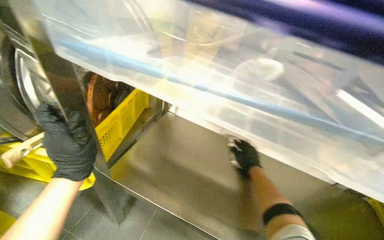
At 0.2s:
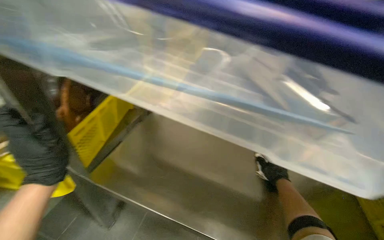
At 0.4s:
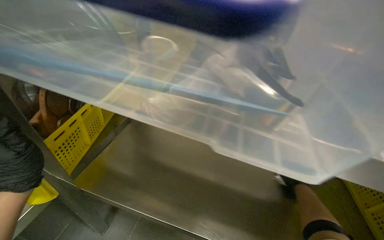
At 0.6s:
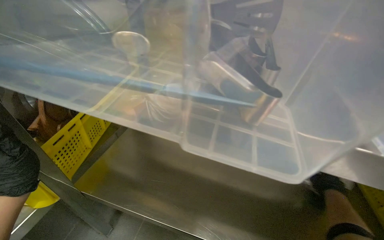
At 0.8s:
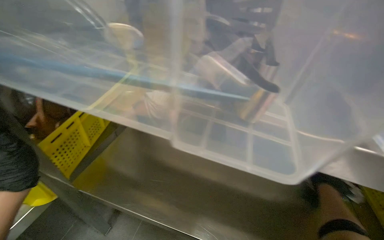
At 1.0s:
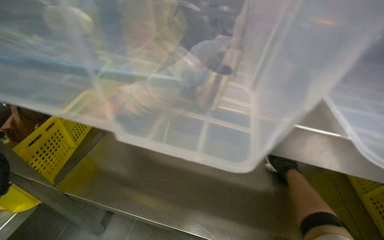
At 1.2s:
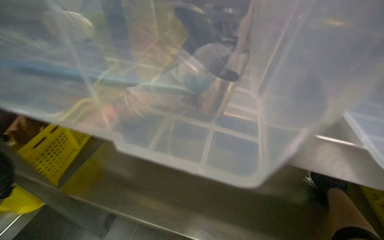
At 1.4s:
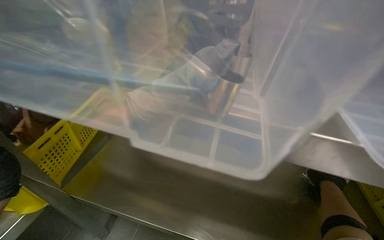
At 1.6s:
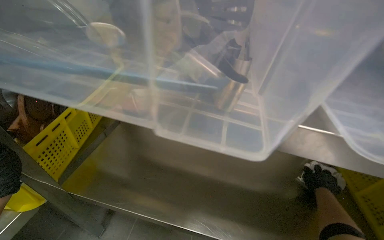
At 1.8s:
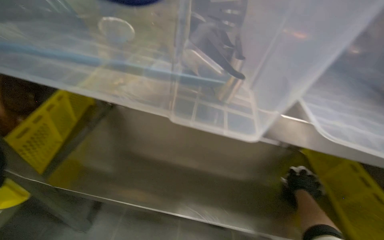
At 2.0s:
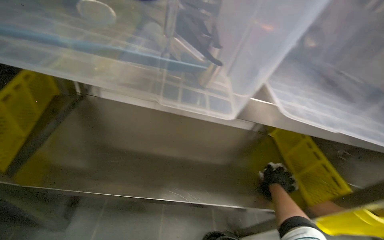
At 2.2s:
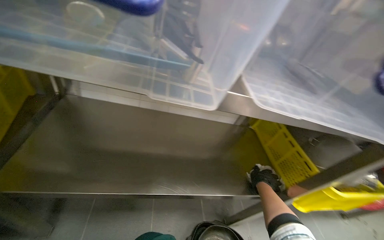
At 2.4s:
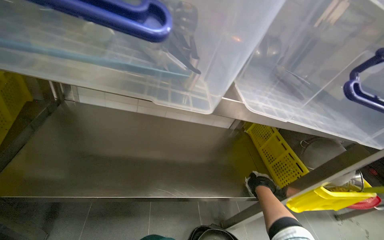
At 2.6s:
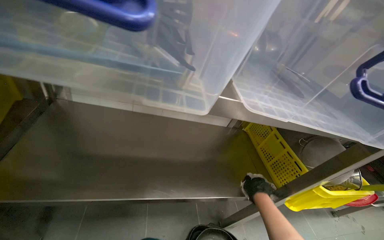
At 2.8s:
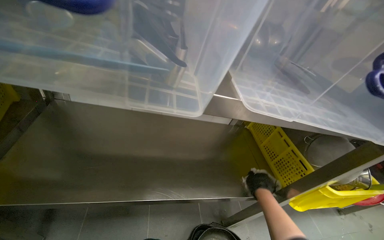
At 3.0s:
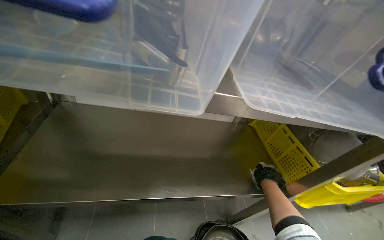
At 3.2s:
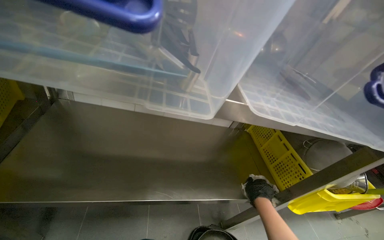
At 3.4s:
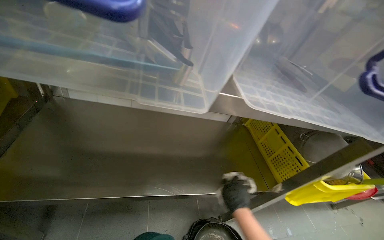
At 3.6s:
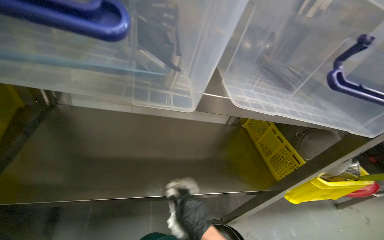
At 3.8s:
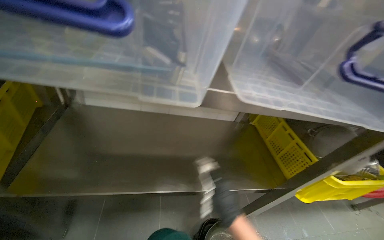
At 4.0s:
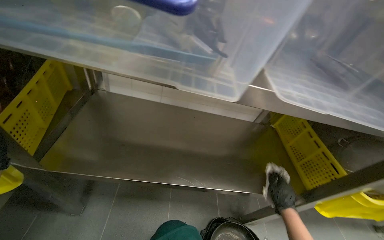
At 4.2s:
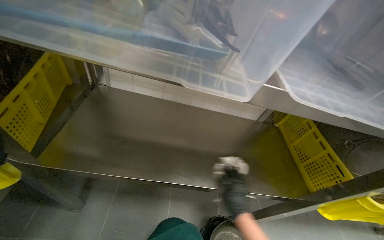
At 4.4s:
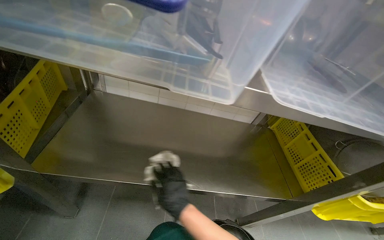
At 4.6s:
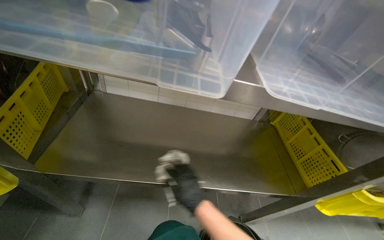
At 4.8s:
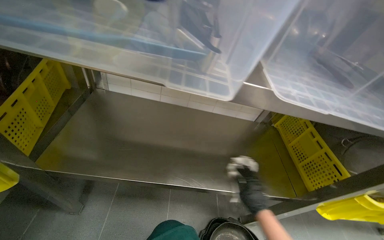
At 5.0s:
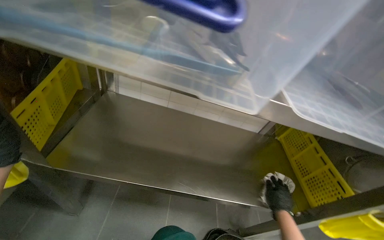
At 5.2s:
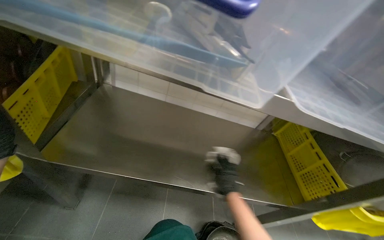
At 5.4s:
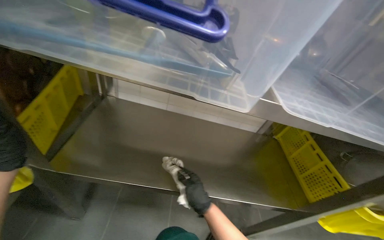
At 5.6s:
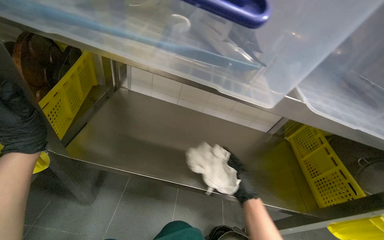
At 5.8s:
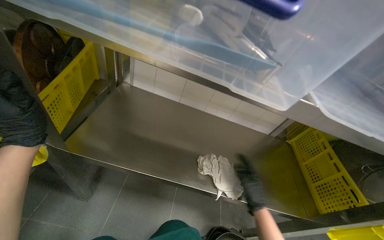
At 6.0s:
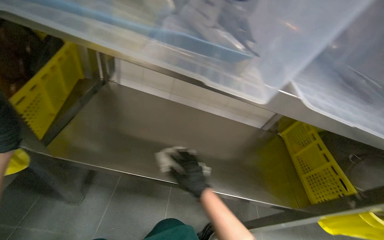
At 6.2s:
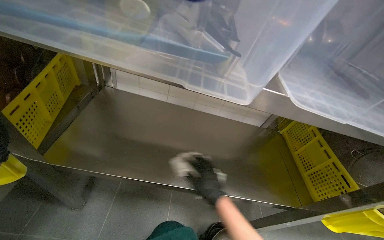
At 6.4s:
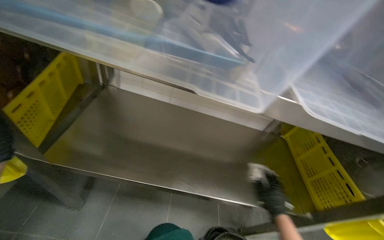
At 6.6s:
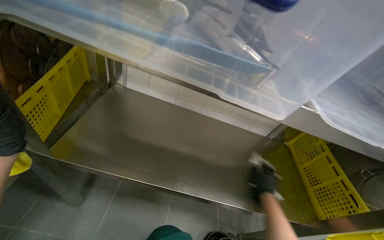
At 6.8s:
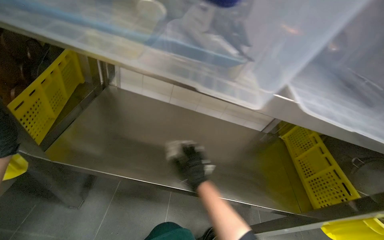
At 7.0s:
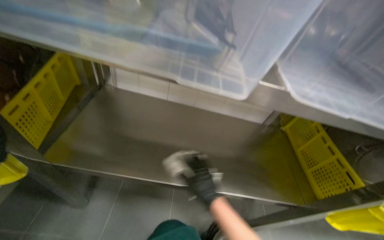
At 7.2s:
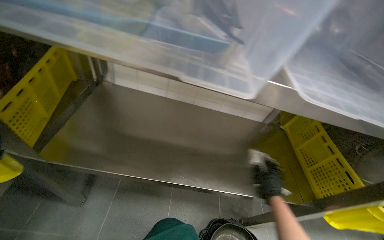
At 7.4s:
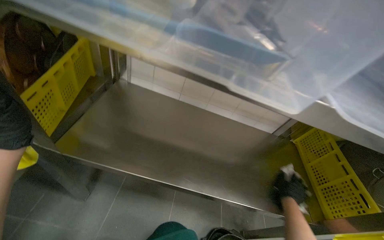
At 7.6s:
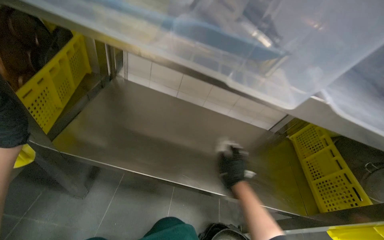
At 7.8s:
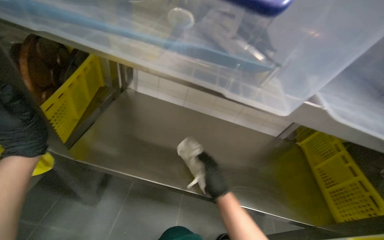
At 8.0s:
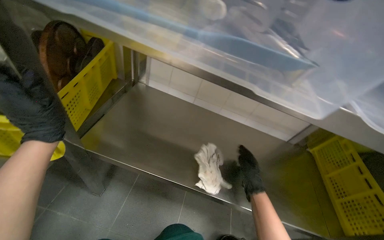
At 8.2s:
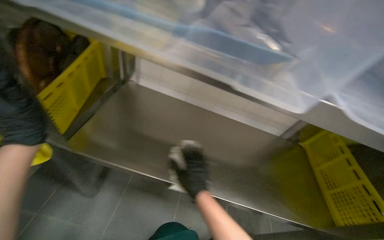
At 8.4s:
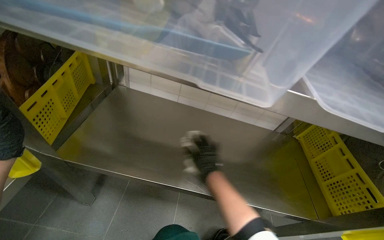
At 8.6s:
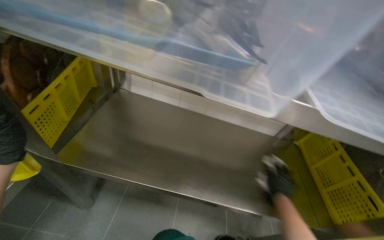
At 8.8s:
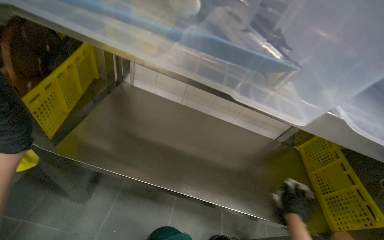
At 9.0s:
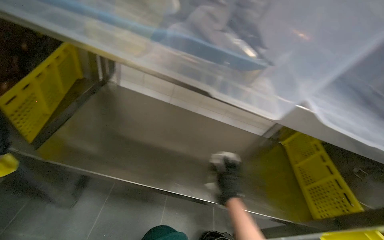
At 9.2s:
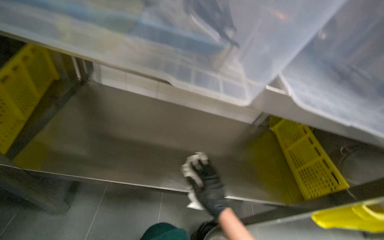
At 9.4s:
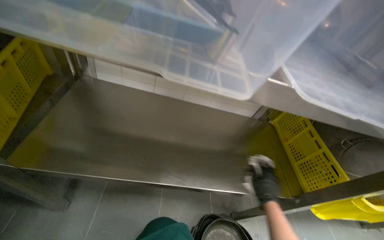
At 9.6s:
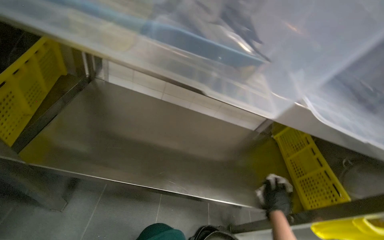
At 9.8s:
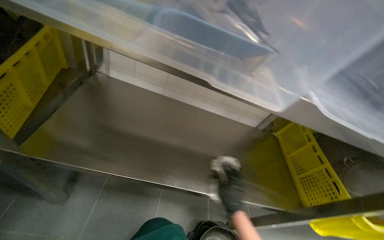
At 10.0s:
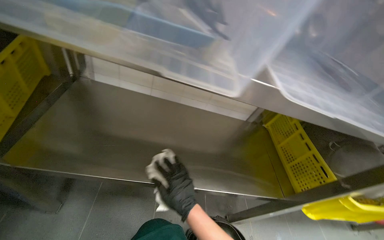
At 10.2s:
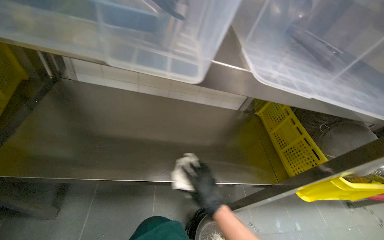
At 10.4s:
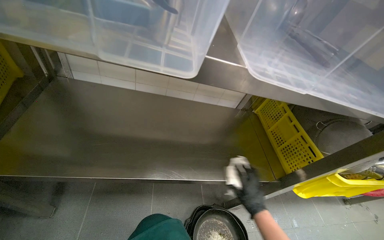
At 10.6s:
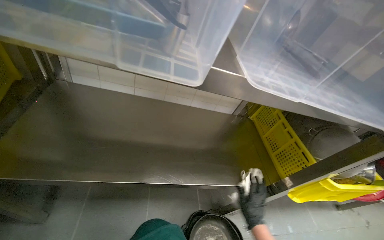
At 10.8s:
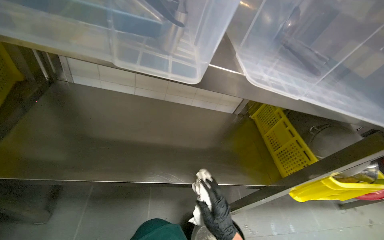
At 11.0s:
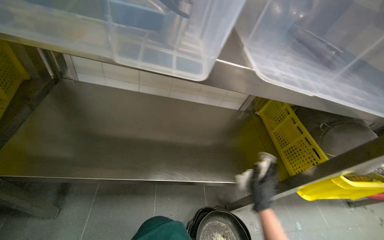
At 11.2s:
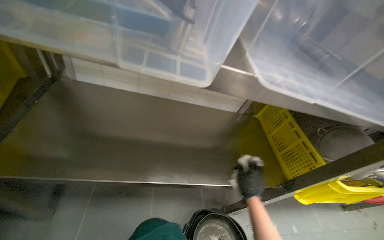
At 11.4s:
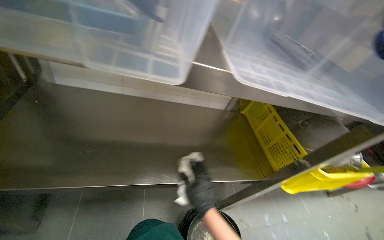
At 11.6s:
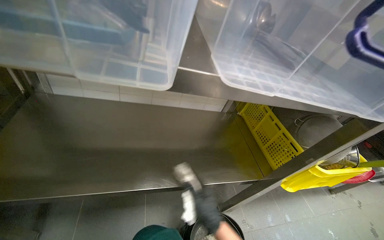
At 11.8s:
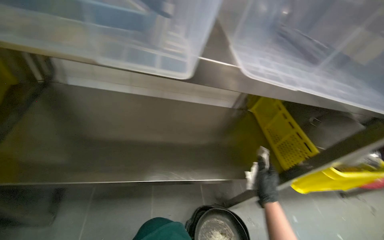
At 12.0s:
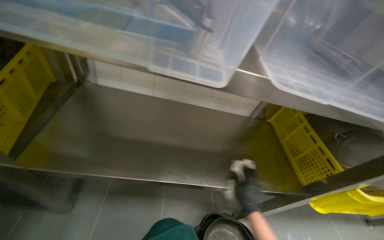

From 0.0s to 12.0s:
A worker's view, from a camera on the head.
Job: wiping surfaces.
The whole recording: Cleaning metal shelves. The worker removes items from a metal shelf and wipes the surface clean.
From 0.0s to 1.6s: The right hand travels to the right by about 35 cm.
From 3.0s to 4.4s: The right hand swings left and right, approximately 30 cm each way, with 2 reversals.
From 4.4s to 6.0s: The right hand moves left and right over approximately 30 cm, changing direction 3 times.
From 6.0s to 7.6s: The right hand moves left and right over about 30 cm, changing direction 3 times.
From 7.6s to 9.0s: The right hand swings left and right, roughly 30 cm each way, with 2 reversals.
From 9.0s to 10.4s: The right hand moves left and right over about 30 cm, changing direction 2 times.
From 10.4s to 12.0s: The right hand goes left and right, some 20 cm each way, reversing 4 times.

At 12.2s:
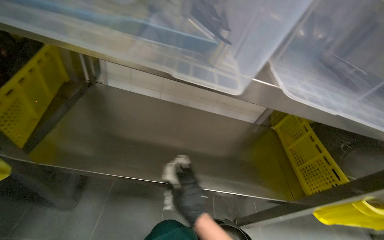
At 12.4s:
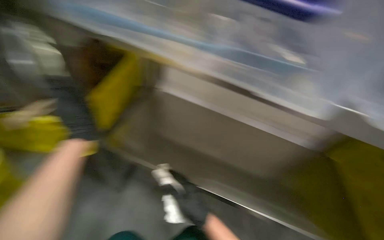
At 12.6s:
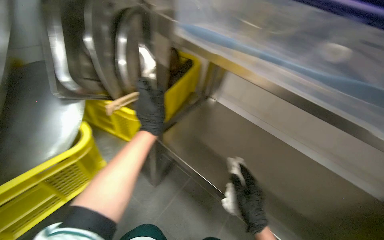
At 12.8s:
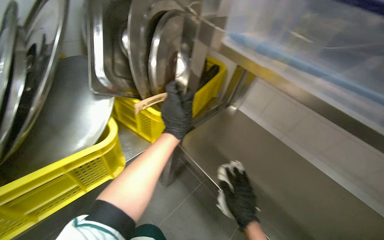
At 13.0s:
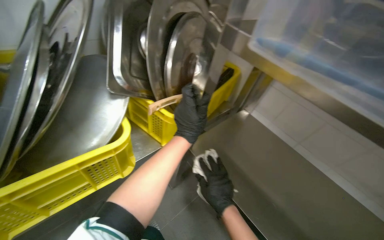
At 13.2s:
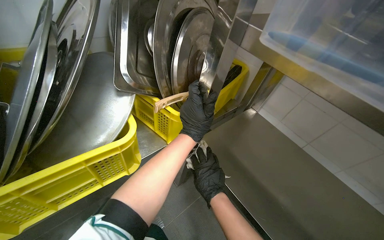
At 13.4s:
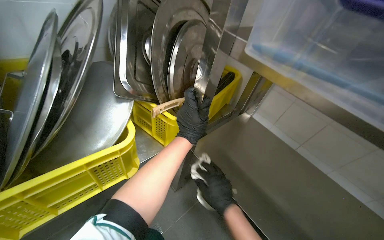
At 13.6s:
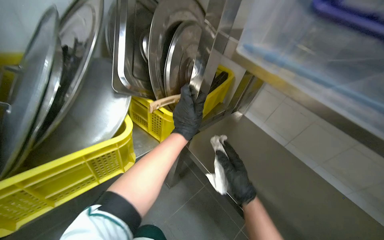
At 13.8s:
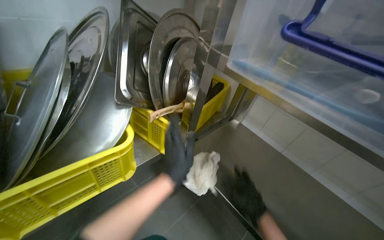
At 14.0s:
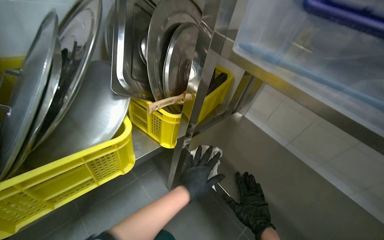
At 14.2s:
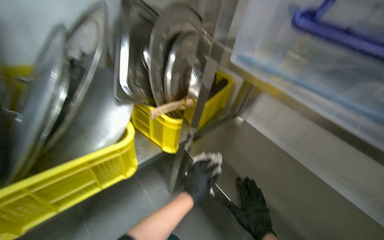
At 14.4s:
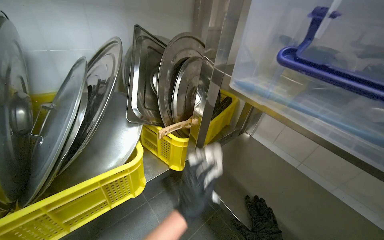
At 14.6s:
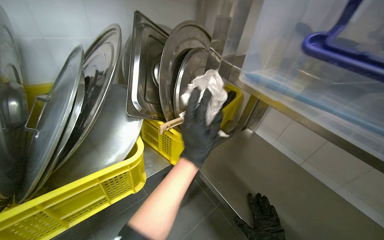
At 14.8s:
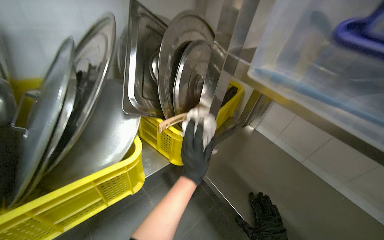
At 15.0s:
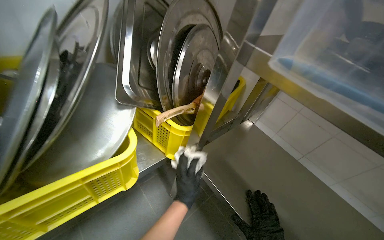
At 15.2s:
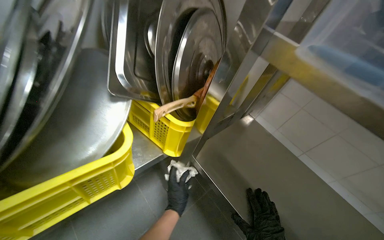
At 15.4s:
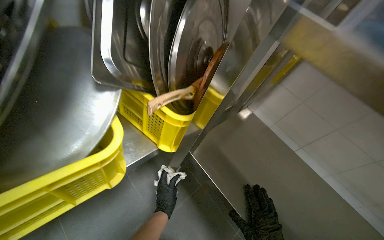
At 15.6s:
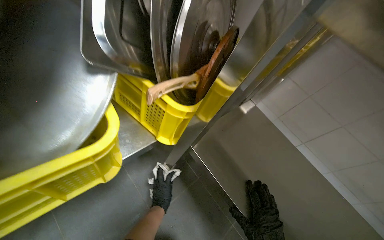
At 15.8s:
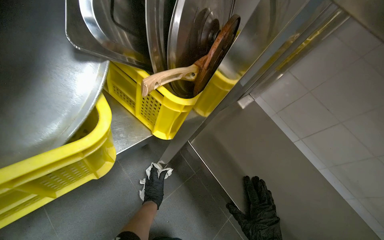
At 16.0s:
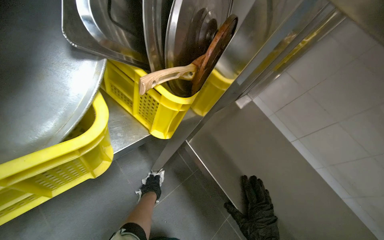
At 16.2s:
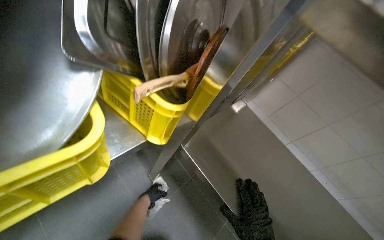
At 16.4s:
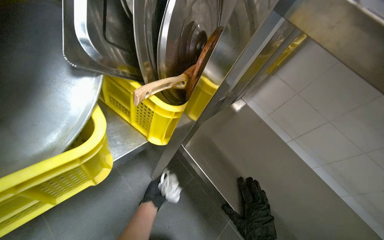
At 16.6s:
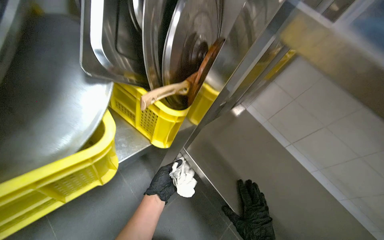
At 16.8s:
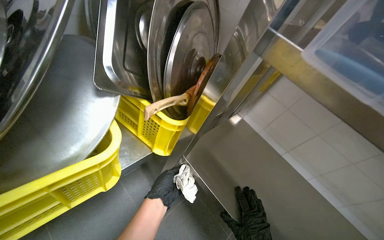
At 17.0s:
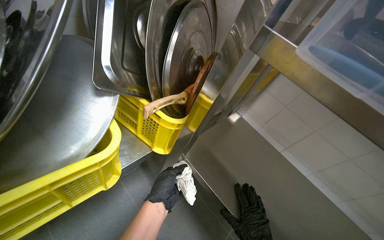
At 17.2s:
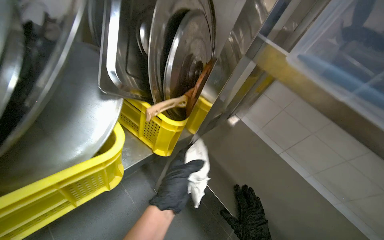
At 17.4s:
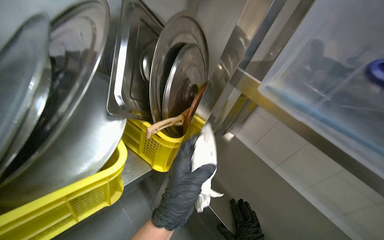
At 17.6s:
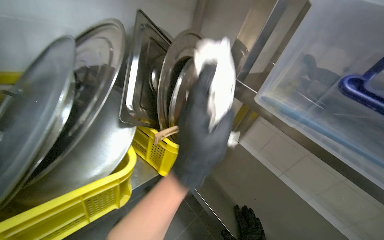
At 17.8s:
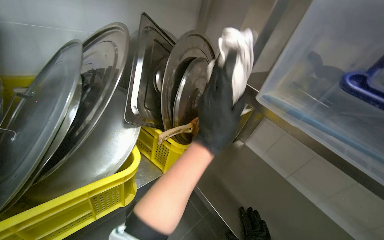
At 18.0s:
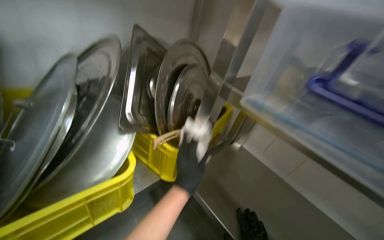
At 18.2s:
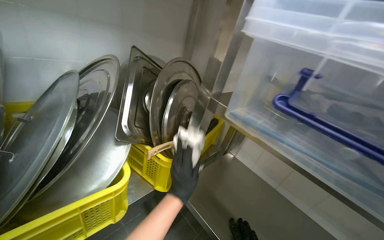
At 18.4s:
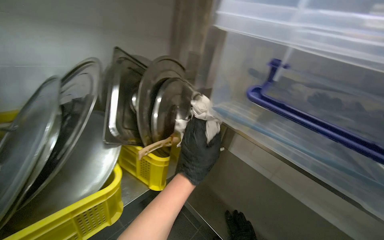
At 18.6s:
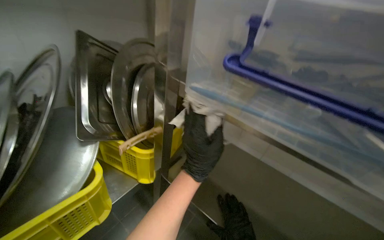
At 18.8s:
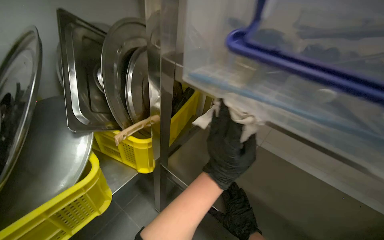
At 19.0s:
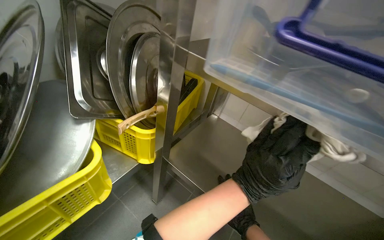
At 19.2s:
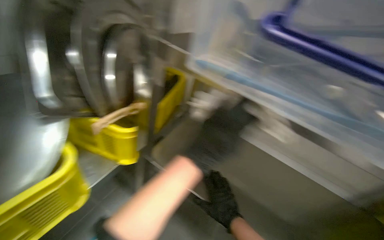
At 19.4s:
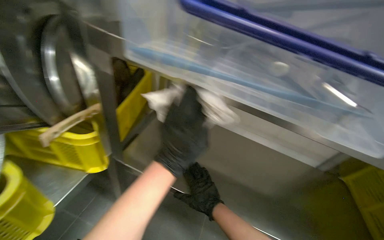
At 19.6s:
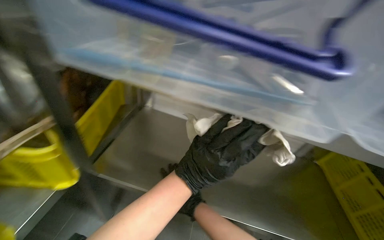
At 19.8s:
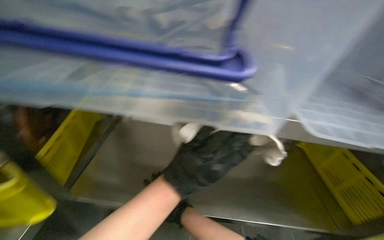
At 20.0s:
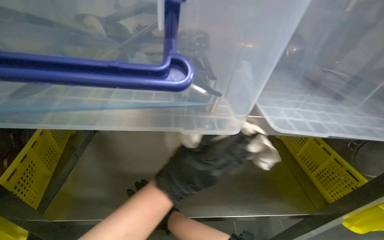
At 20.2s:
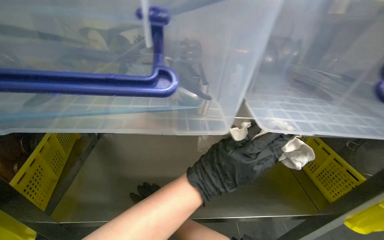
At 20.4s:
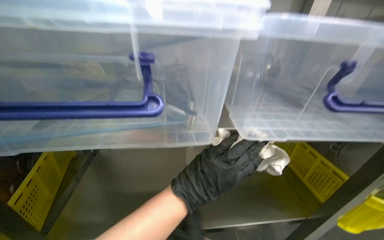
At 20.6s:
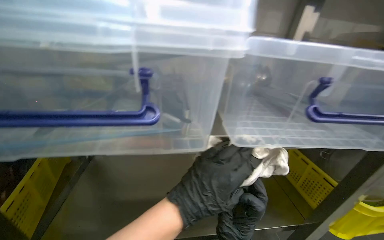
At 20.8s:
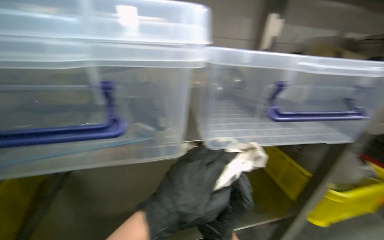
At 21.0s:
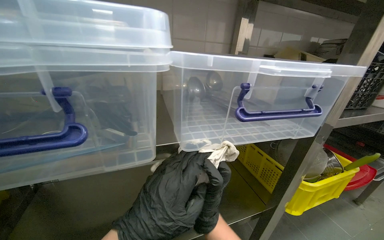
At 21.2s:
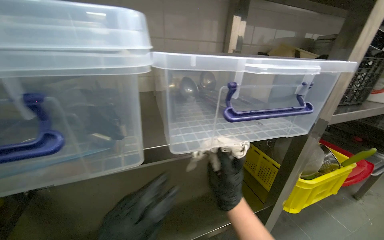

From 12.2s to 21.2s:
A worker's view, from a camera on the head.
Job: wiping surfaces.
The whole recording: Cleaning metal shelves. The worker removes items from a metal shelf and wipes the surface clean.
From 12.2s to 13.8s: The right hand swings left and right, about 20 cm each way, with 2 reversals.
From 13.8s to 15.2s: The left hand goes up and down the picture, some 20 cm each way, reversing 2 times.
From 15.2s to 16.6s: The left hand travels farther from the camera and back again, about 15 cm each way.
From 16.6s to 18.2s: The wearer looks roughly 20 degrees further upward. The left hand goes some 20 cm nearer to the camera and to the right.
From 18.2s to 19.8s: The wearer looks roughly 45 degrees further to the right. The view tilts about 20 degrees downward.
From 19.8s to 21.2s: The wearer's head swings about 25 degrees to the right.
